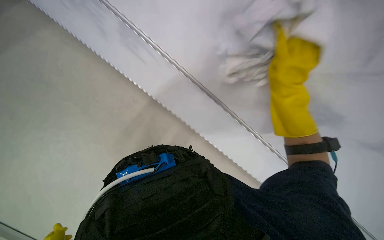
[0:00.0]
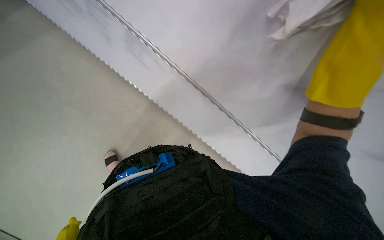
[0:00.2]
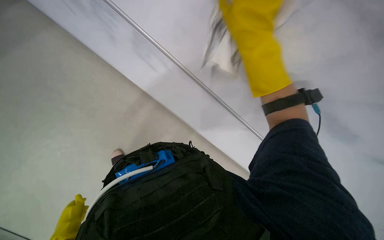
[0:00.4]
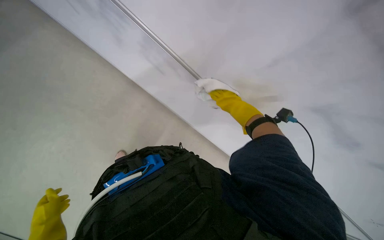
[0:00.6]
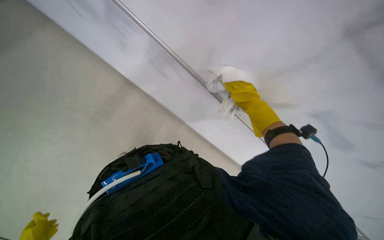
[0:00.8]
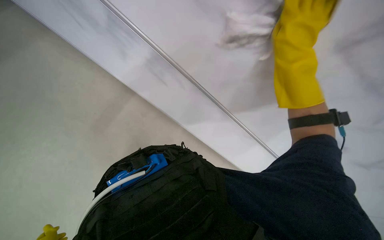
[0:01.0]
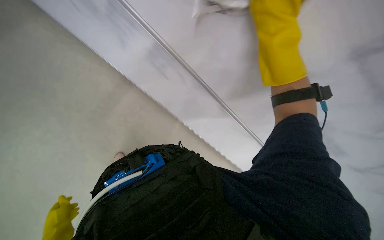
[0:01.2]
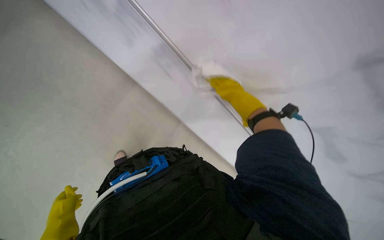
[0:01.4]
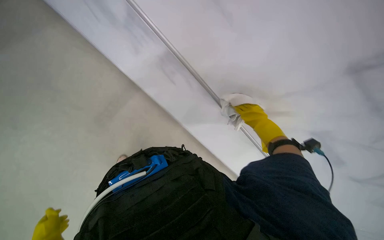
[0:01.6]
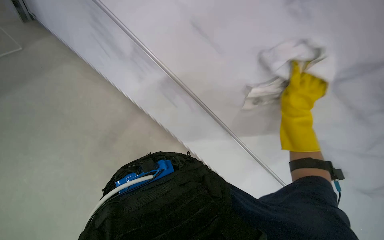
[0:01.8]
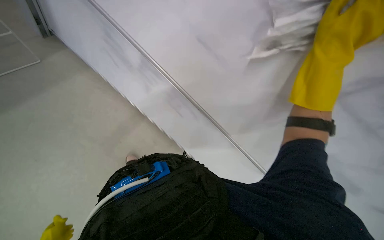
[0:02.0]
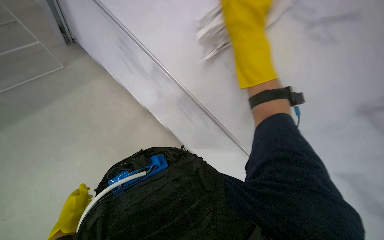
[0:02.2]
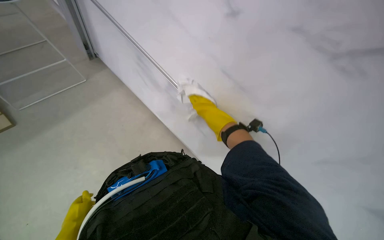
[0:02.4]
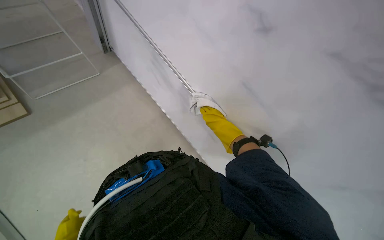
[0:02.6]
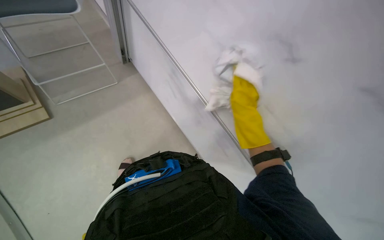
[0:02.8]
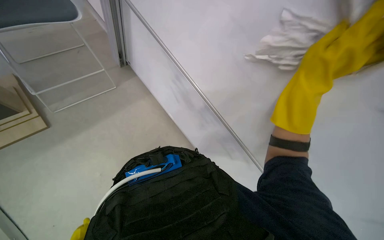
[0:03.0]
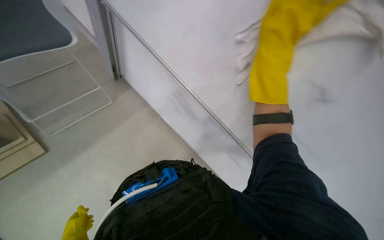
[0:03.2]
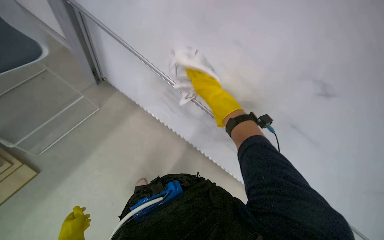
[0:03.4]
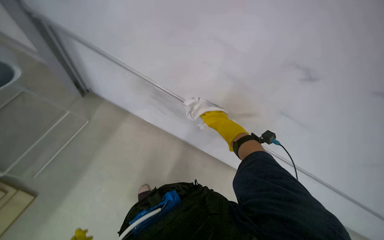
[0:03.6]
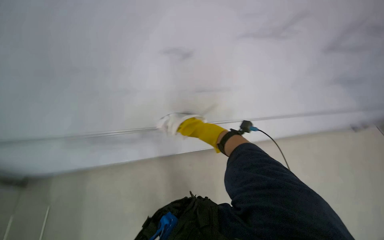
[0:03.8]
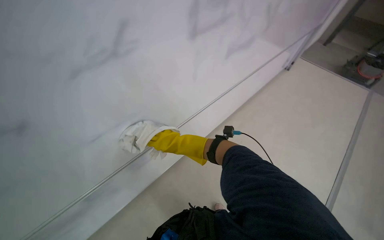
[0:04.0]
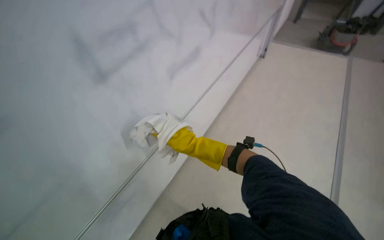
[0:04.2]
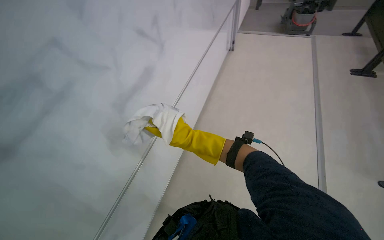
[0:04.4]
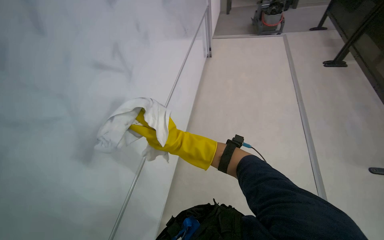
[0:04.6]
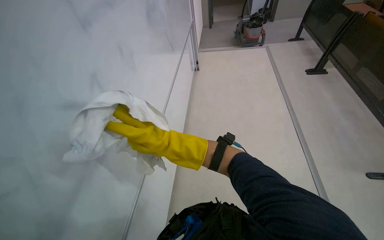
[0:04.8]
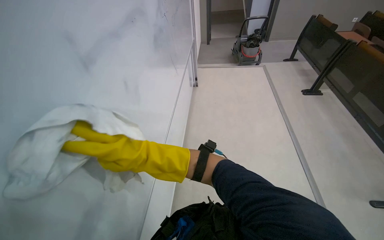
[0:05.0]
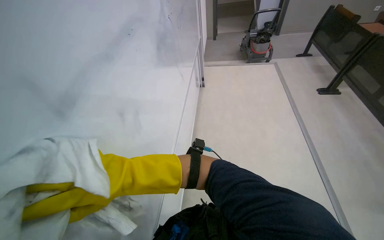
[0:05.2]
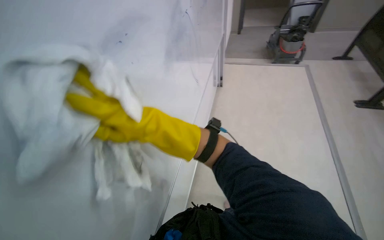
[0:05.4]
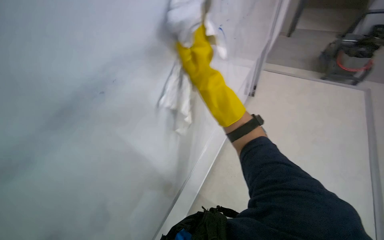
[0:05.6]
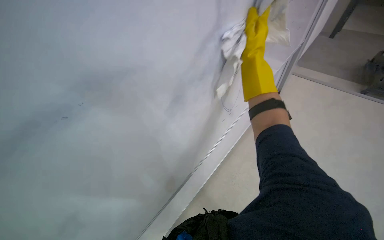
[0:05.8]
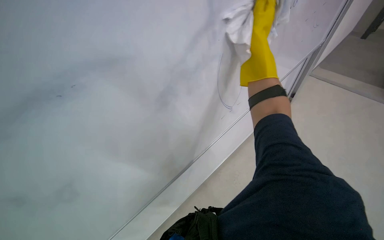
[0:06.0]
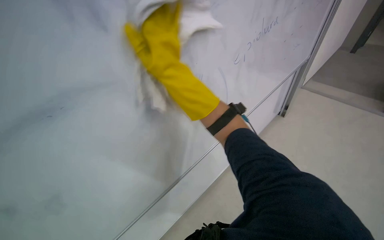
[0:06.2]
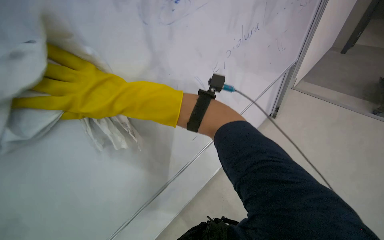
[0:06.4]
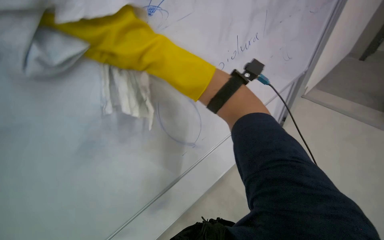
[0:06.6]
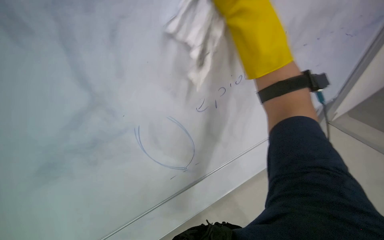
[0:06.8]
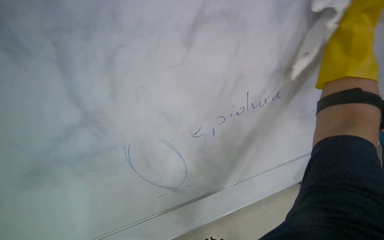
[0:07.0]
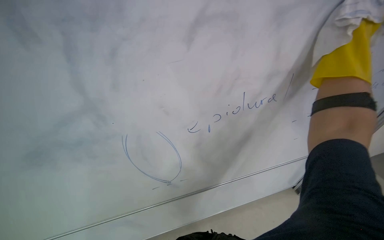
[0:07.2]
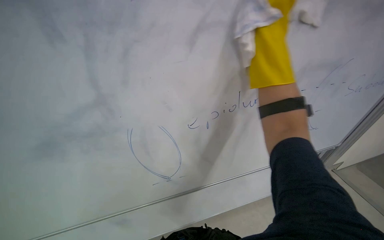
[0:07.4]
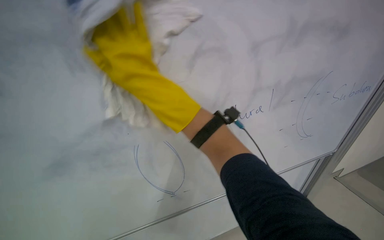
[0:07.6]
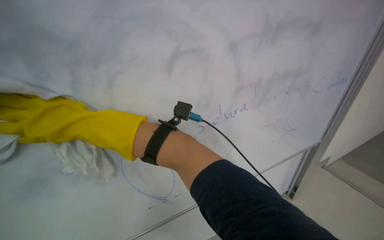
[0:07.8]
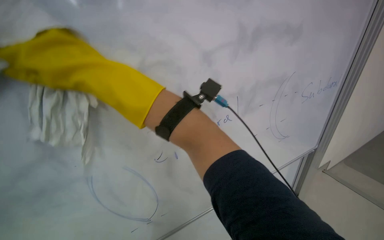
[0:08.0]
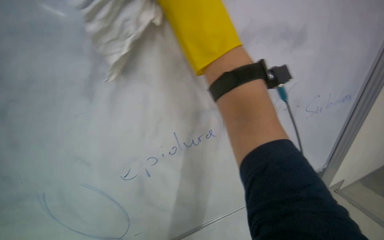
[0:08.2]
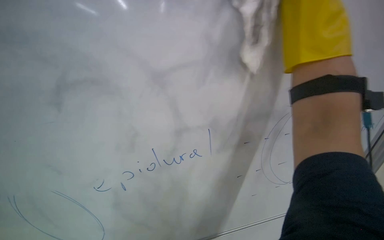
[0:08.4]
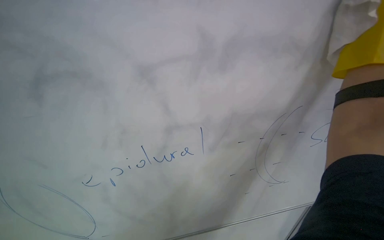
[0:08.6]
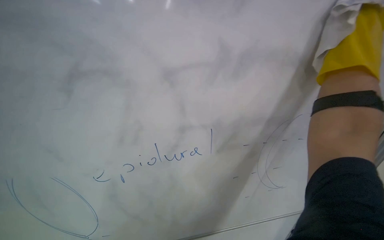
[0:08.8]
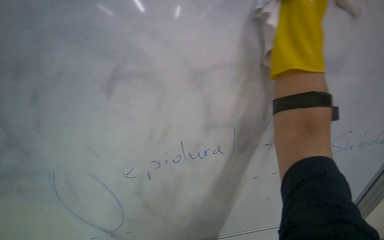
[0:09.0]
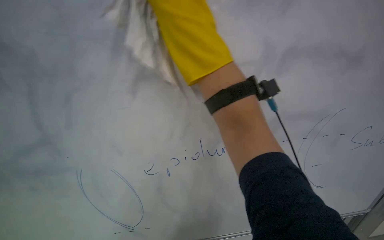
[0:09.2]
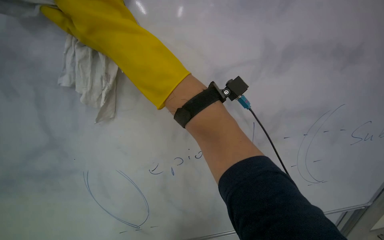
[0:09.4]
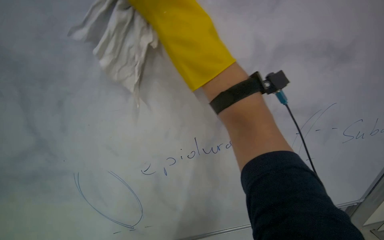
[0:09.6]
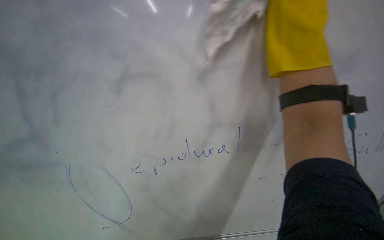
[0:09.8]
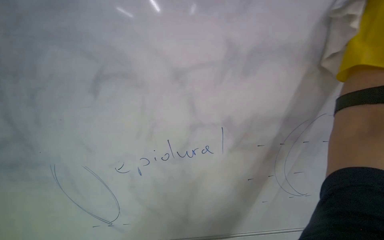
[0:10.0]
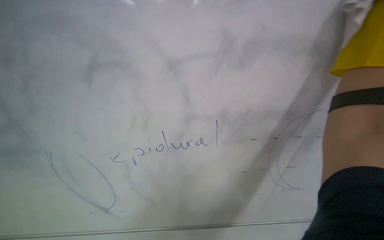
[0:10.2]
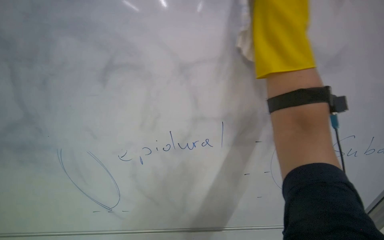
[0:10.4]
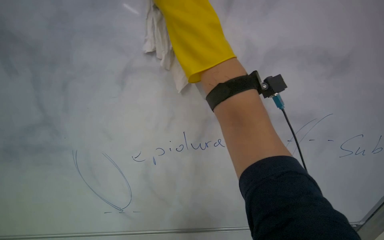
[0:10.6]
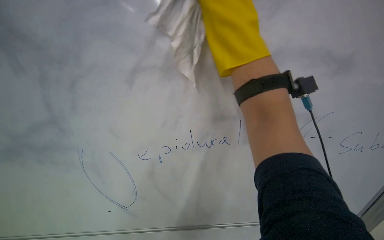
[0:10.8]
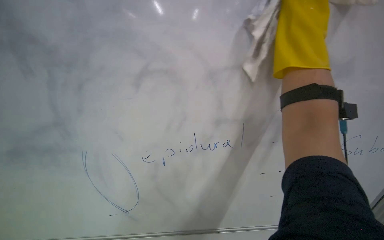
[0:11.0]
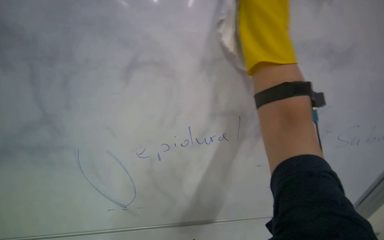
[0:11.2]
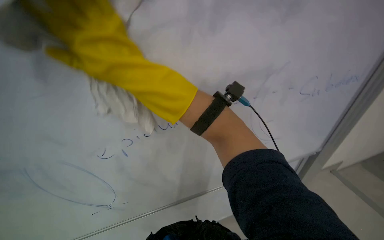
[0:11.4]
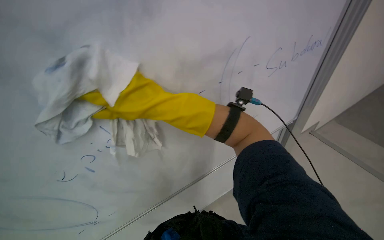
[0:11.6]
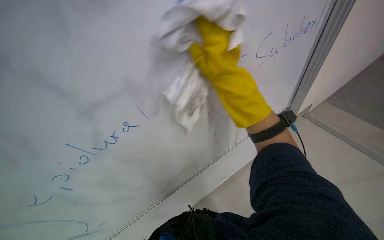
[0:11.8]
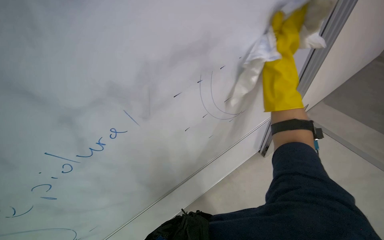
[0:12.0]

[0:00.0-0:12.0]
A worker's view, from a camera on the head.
Job: wiping surfaces.
The whole recording: Wiping whiteboard. The worker wipes the whiteboard with a white cloth, cleaning the cloth in a bucket as needed.
0:03.0 to 0:04.4: The wearer's head swings some 65 degrees to the right. The view tips upward by approximately 15 degrees.
0:04.4 to 0:06.0: The camera travels about 60 cm. The wearer's head swings about 25 degrees to the left.
0:09.0 to 0:10.4: The wearer looks about 35 degrees further to the left. The view tilts approximately 25 degrees downward.

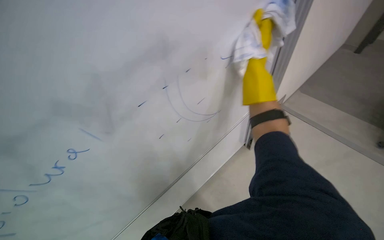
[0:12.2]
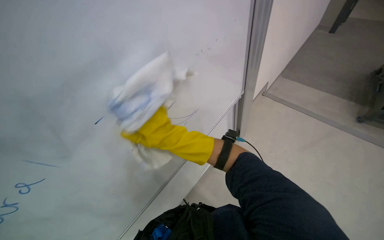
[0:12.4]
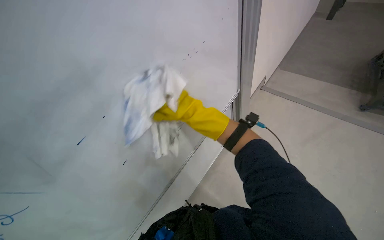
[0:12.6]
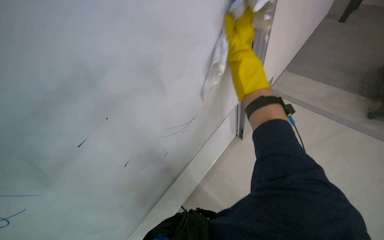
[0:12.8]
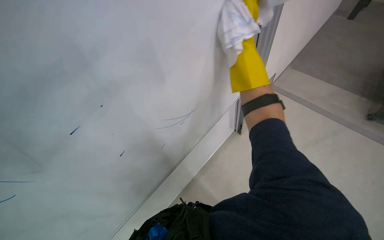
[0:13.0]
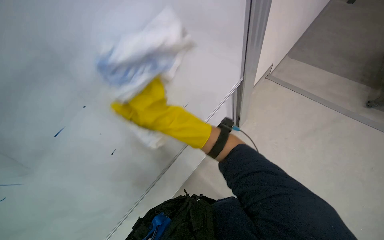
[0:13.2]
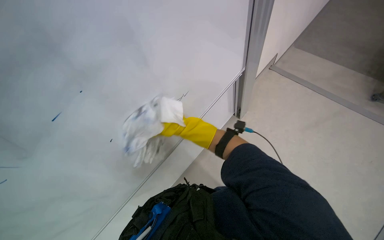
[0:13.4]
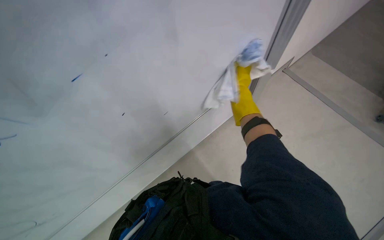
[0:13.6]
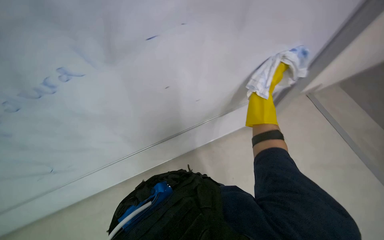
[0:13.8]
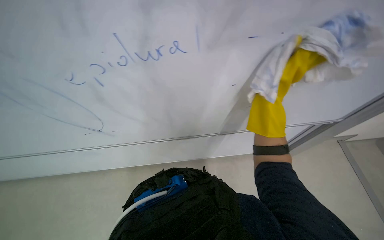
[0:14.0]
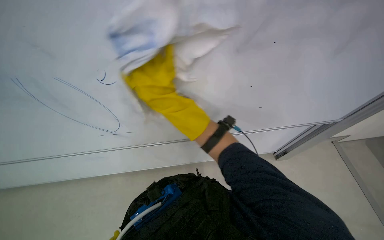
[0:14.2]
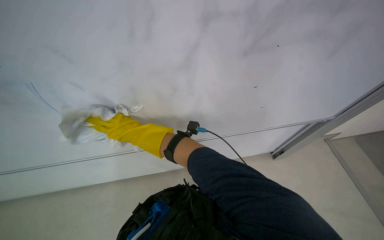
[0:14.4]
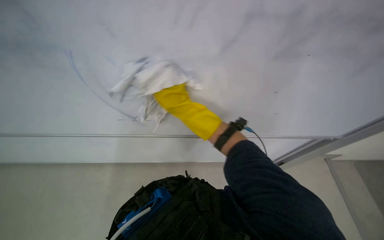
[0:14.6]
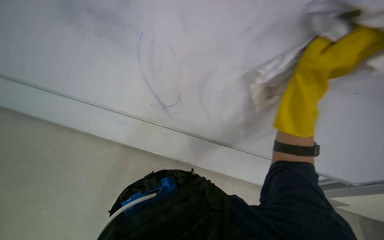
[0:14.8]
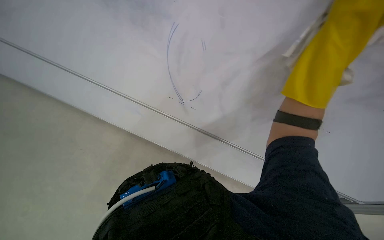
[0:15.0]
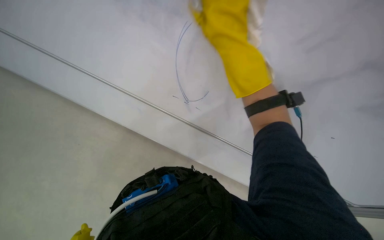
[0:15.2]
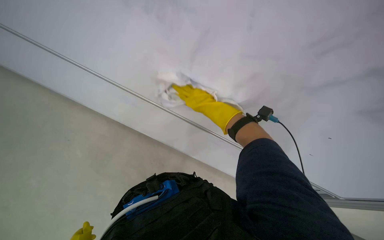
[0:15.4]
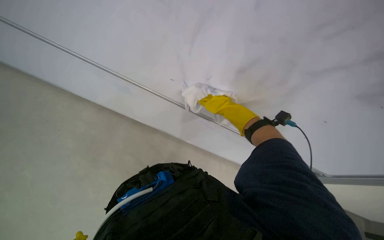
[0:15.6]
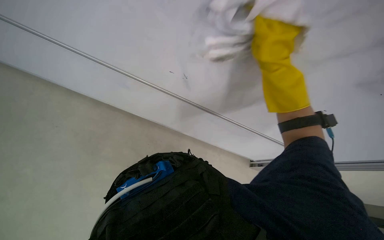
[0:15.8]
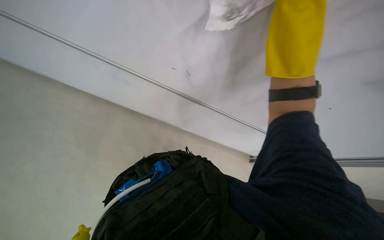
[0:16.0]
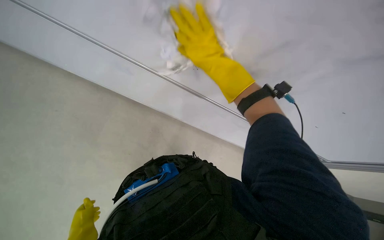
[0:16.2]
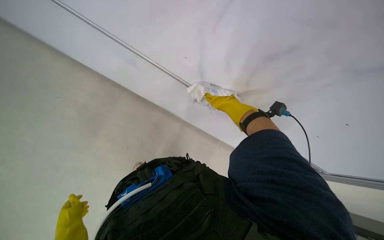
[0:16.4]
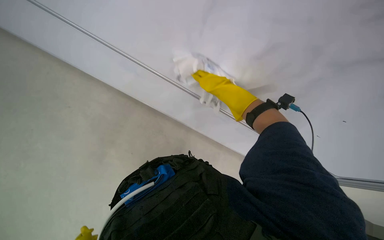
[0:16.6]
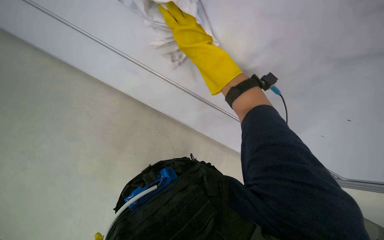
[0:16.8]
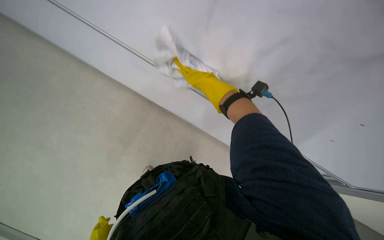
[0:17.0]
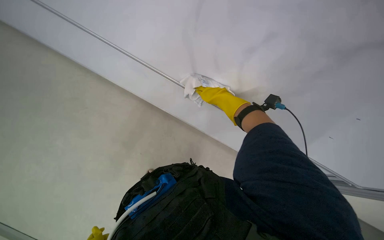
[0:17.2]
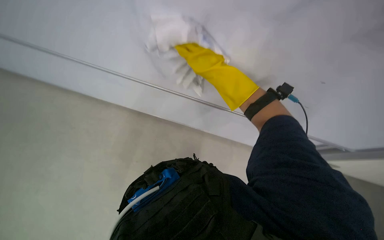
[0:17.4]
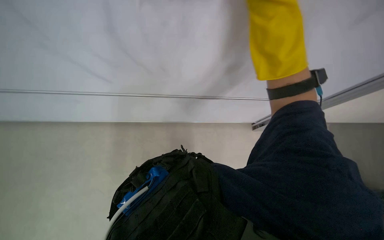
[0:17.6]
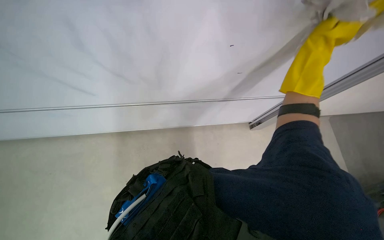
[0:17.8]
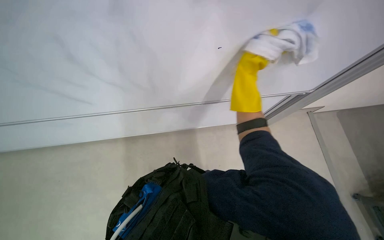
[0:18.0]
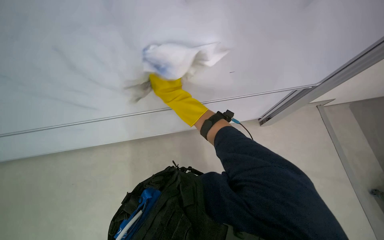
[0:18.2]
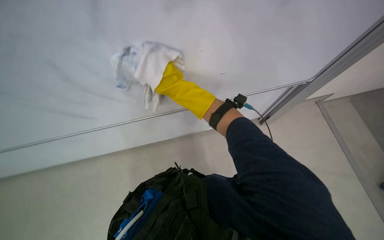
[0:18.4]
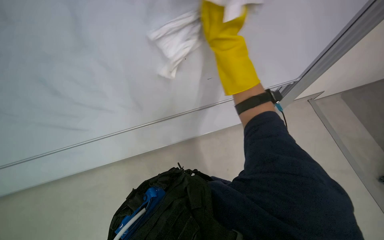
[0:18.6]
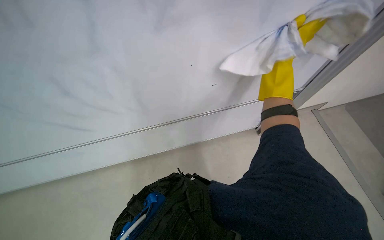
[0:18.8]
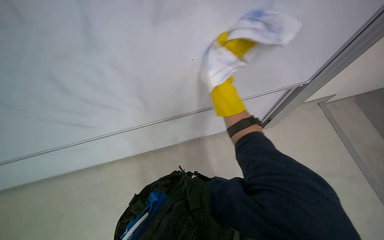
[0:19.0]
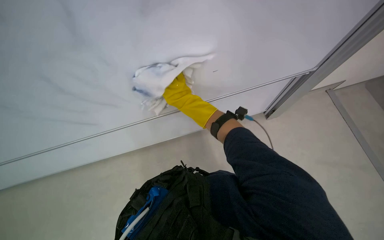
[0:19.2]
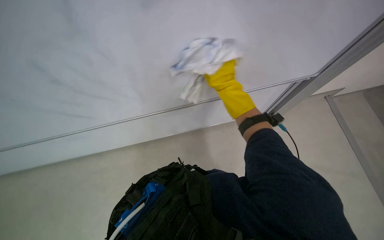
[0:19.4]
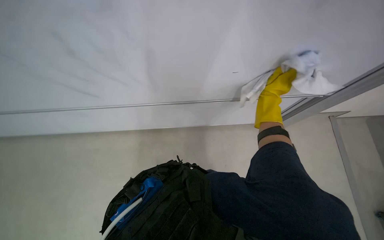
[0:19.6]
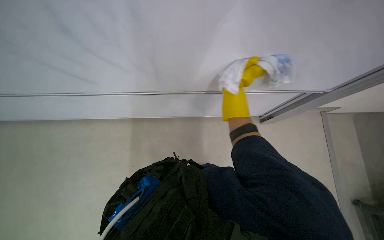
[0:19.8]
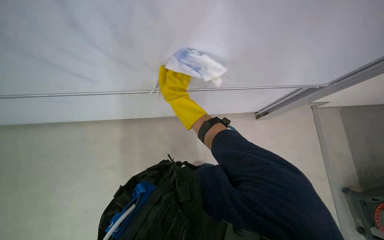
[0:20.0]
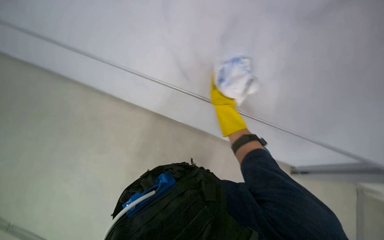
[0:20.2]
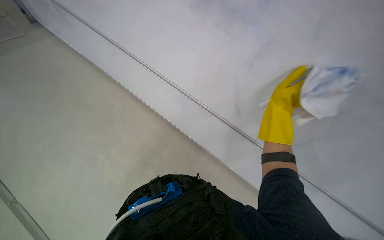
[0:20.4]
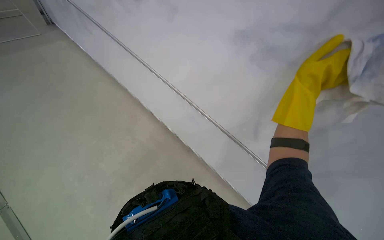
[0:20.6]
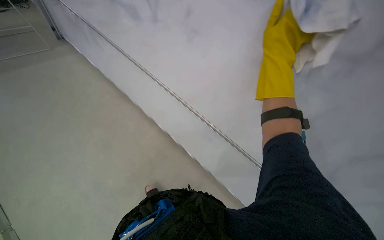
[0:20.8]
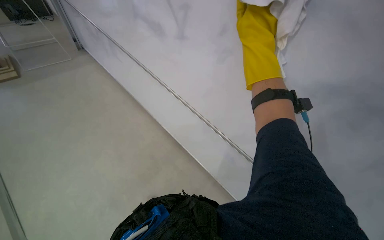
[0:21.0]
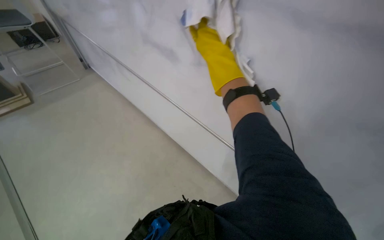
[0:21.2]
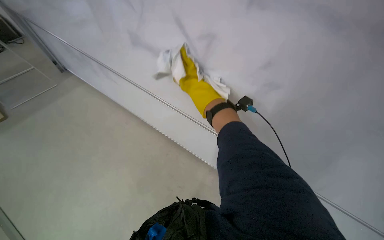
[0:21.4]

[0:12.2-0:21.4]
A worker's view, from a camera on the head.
Job: wiping surfaces.
The whole recording: Wiping whiteboard. The worker wipes the whiteboard with a white cloth, cleaning the cloth in a bucket as needed.
0:12.2 to 0:13.8: The camera pitches downward, by approximately 15 degrees.
0:13.8 to 0:15.2: The wearer's head swings roughly 20 degrees to the left. The view tips downward by roughly 15 degrees.
0:16.8 to 0:18.4: The right hand goes nearer and farther, some 50 cm each way, reversing 2 times.
0:19.8 to 0:21.4: The camera is aimed approximately 20 degrees further to the left. The wearer looks about 20 degrees further upward.
